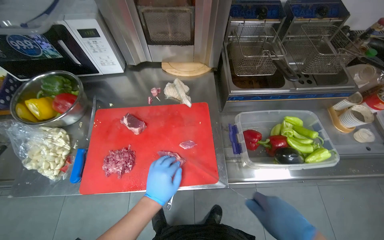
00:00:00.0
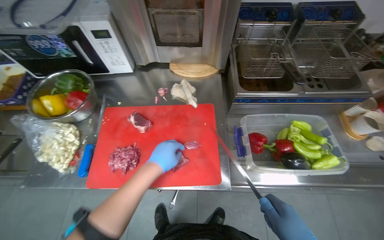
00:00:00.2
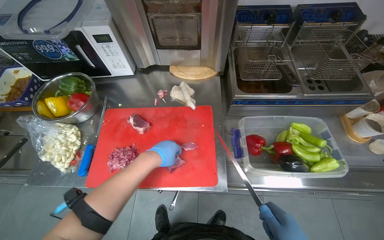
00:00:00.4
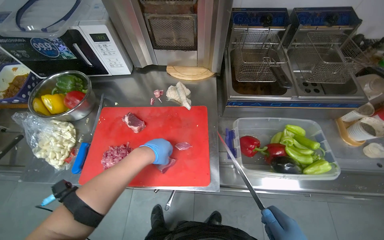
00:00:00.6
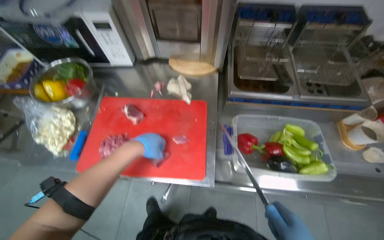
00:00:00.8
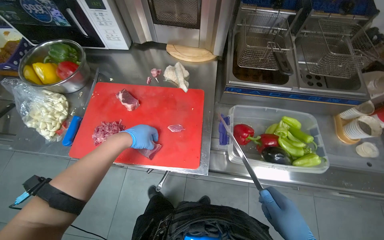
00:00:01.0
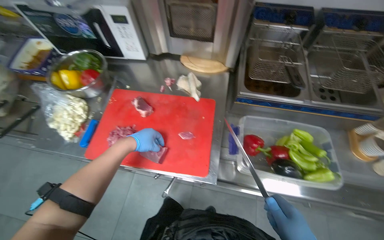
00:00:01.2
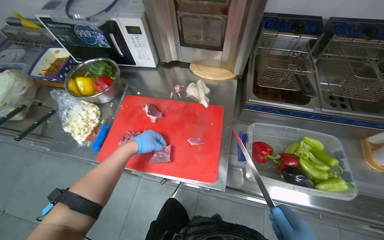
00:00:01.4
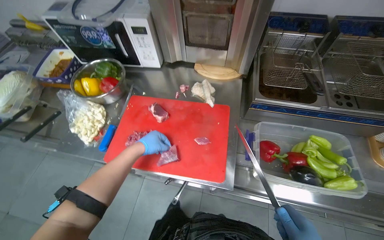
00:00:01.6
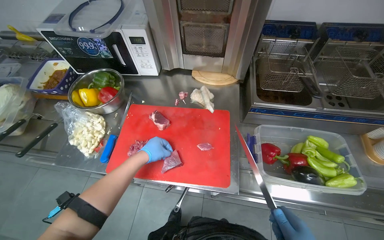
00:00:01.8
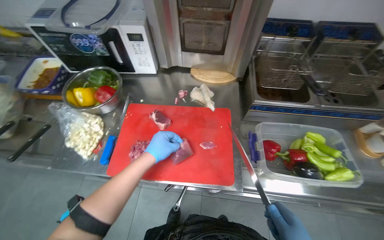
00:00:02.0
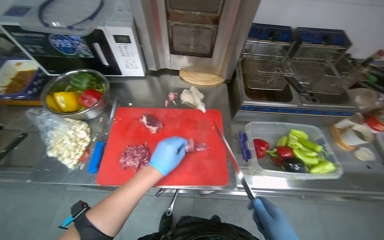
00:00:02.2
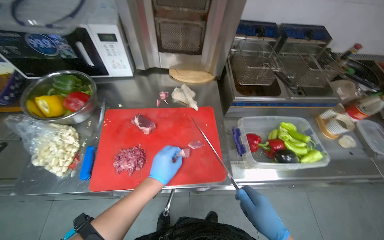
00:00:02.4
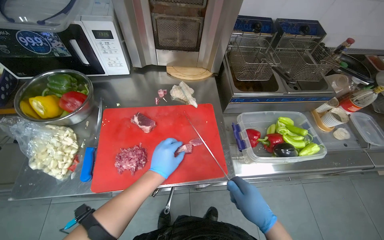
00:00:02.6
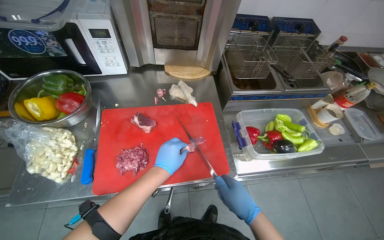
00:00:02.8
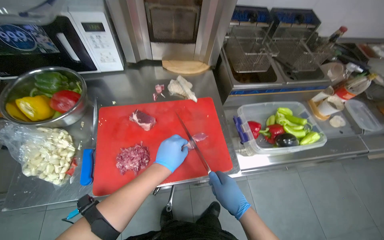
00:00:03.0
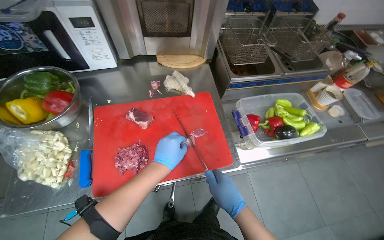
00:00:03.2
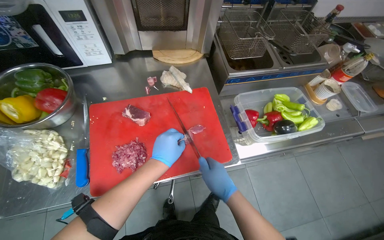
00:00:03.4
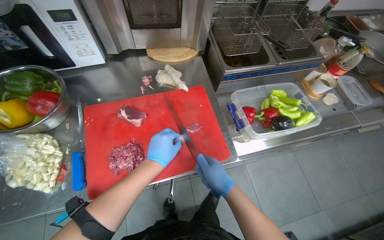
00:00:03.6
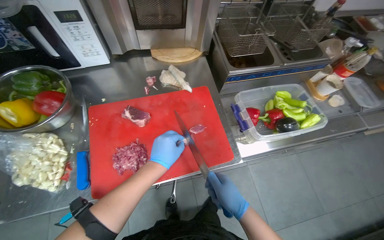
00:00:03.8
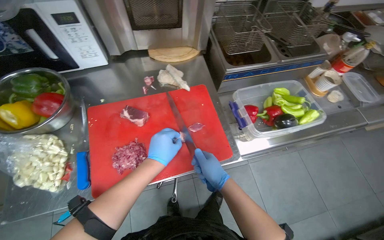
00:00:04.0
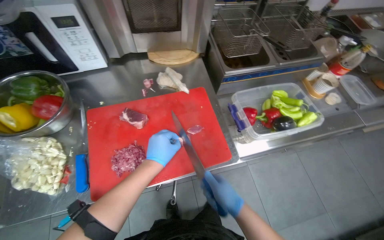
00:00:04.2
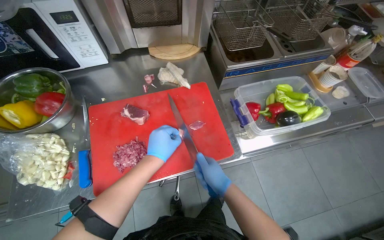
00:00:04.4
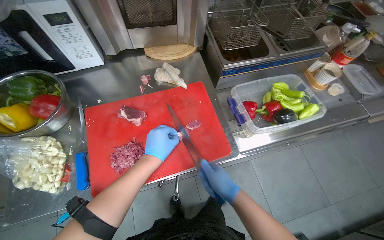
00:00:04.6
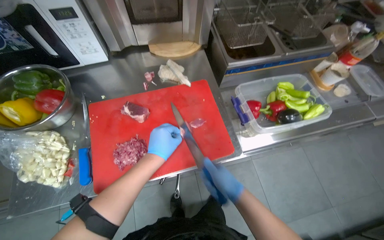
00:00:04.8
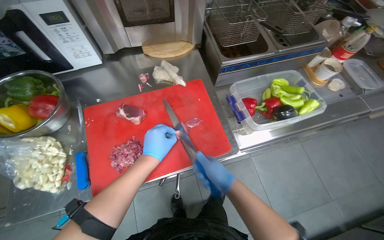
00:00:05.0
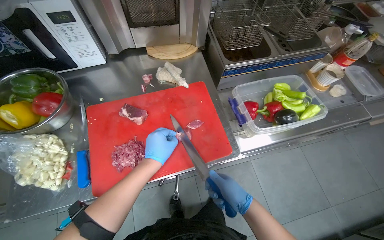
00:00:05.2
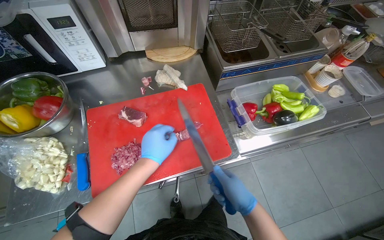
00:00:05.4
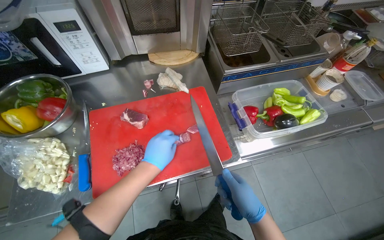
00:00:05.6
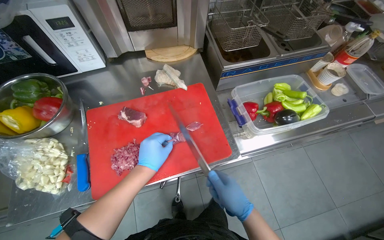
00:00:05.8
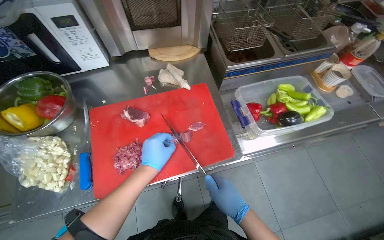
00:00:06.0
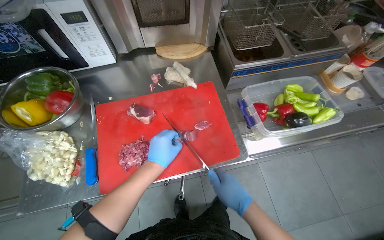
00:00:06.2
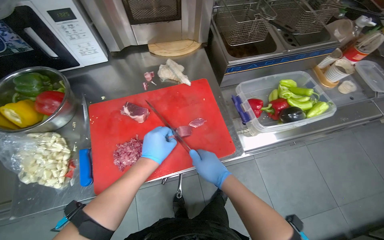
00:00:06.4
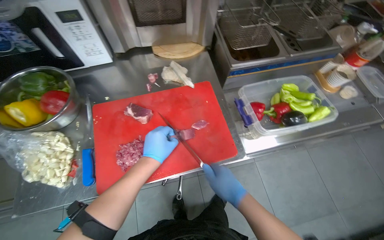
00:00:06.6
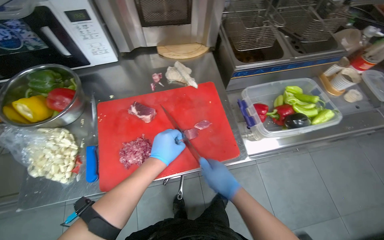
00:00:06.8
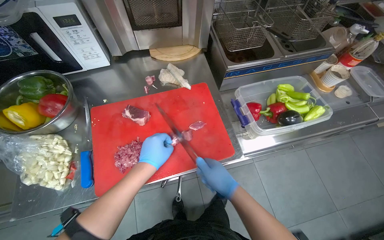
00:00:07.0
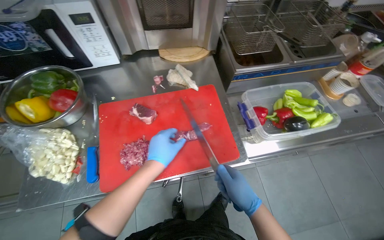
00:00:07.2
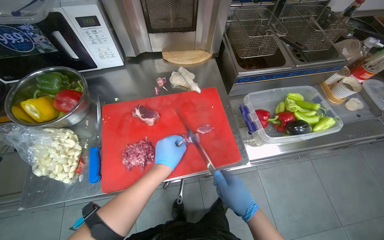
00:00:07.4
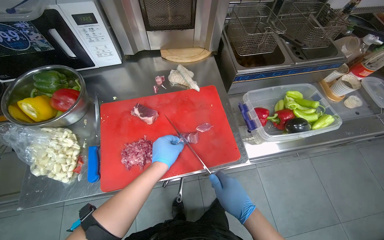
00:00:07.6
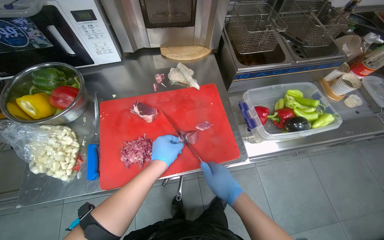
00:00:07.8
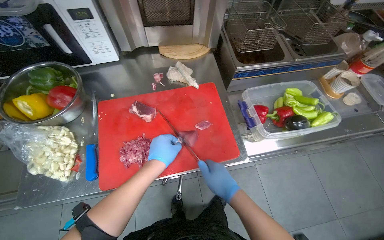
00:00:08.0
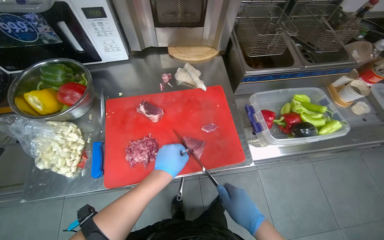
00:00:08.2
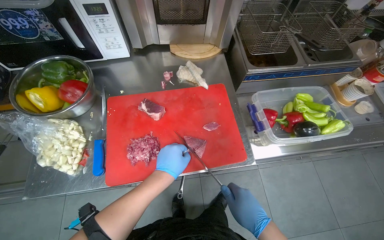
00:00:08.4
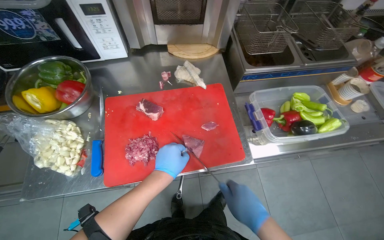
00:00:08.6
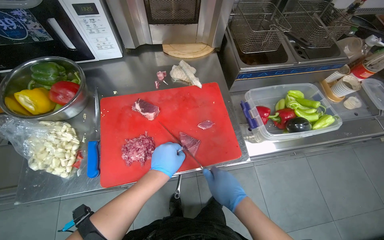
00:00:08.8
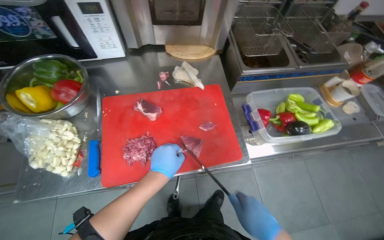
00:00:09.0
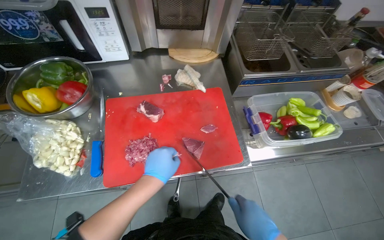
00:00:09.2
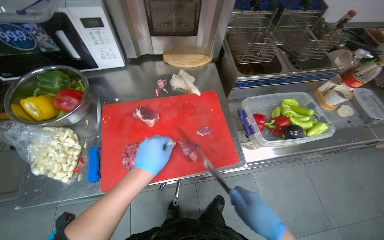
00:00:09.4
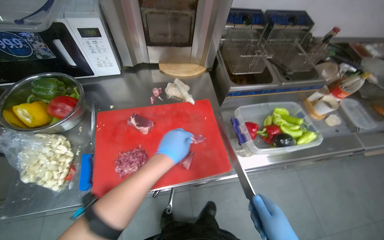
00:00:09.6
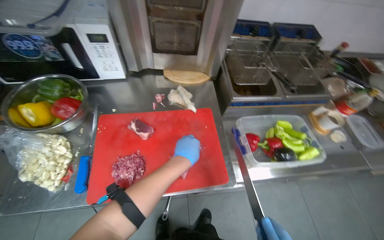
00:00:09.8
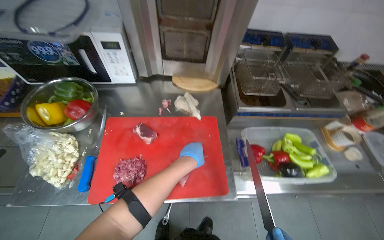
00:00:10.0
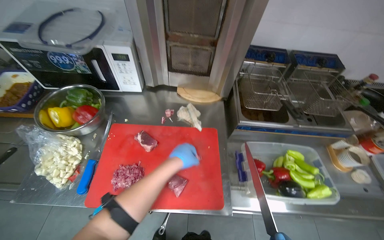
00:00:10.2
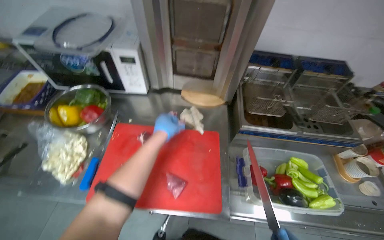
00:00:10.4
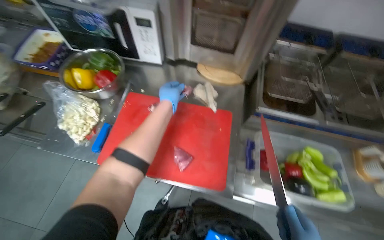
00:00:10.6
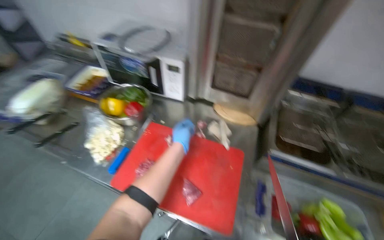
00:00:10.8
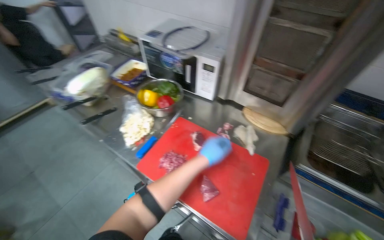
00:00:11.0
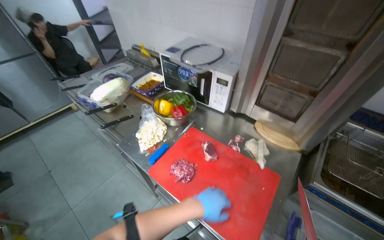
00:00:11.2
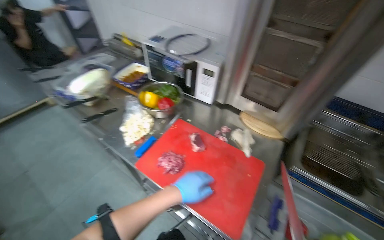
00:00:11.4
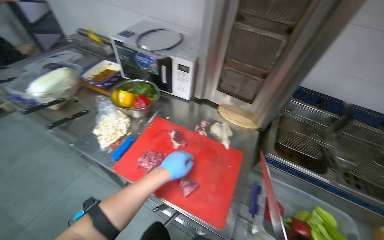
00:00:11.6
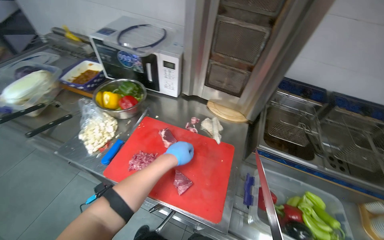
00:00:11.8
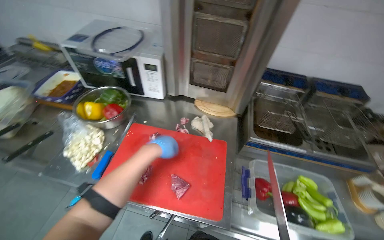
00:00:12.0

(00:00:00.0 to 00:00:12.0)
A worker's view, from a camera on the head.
Job: preparing food.
The whole recording: Slicing and dicing meat on board. The worker slices and dices meat on a red cutting board.
00:00:00.0 - 00:00:01.6: The left hand shifts roughly 10 cm up the picture.
00:00:01.6 - 00:00:03.0: The head rotates approximately 25 degrees to the right.
00:00:03.0 - 00:00:09.0: The hands stay close to where they were, moving slightly.
00:00:09.0 - 00:00:10.4: The view tilts about 10 degrees upward. The left hand is displaced up the picture by about 20 cm.

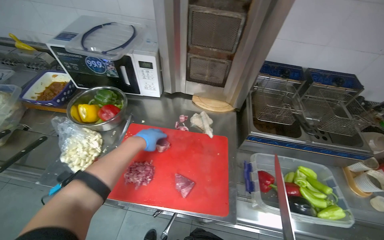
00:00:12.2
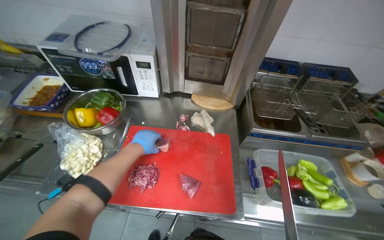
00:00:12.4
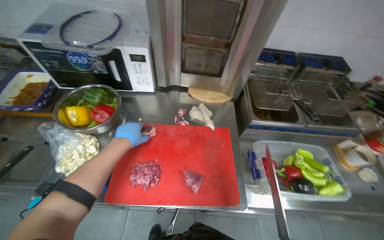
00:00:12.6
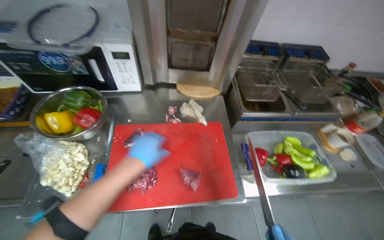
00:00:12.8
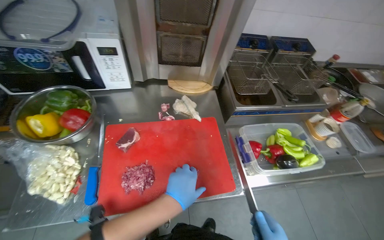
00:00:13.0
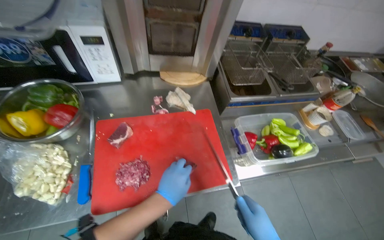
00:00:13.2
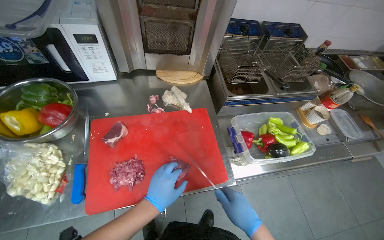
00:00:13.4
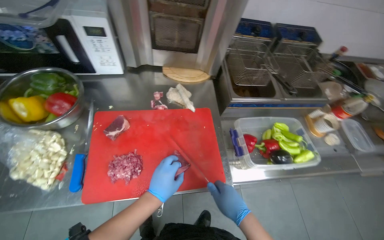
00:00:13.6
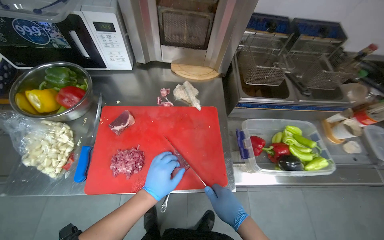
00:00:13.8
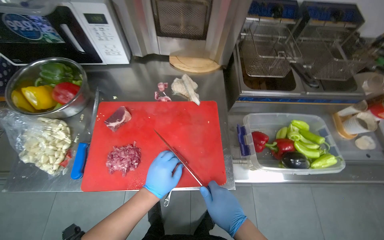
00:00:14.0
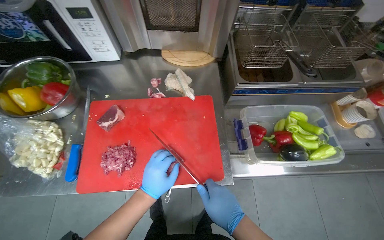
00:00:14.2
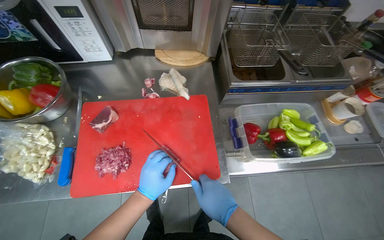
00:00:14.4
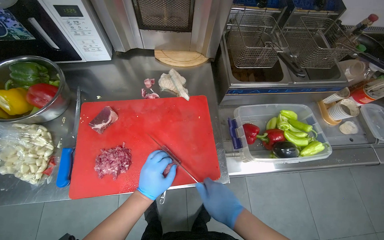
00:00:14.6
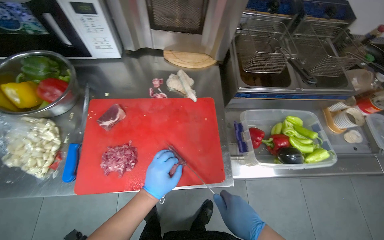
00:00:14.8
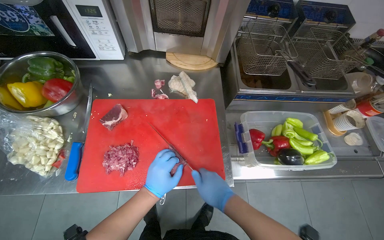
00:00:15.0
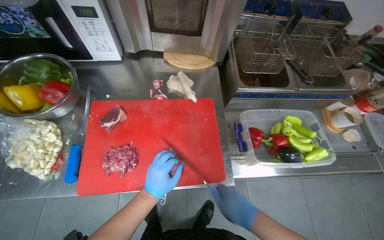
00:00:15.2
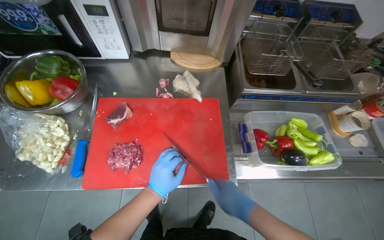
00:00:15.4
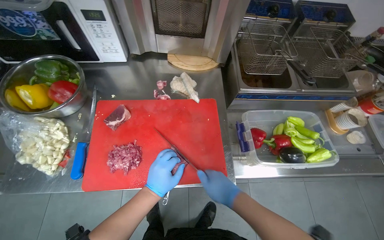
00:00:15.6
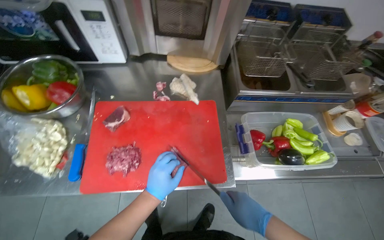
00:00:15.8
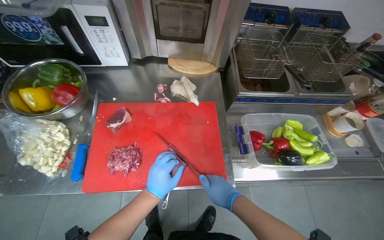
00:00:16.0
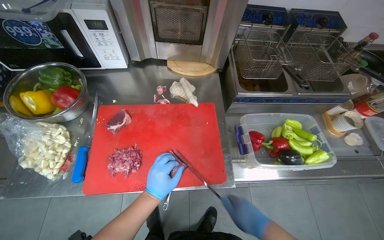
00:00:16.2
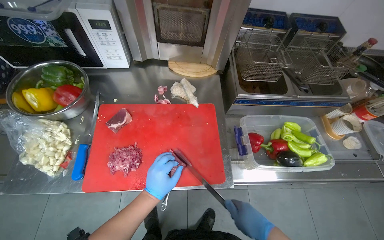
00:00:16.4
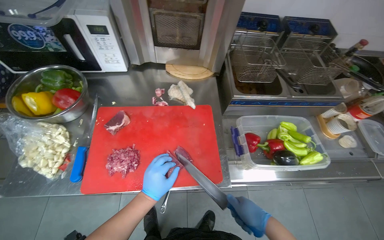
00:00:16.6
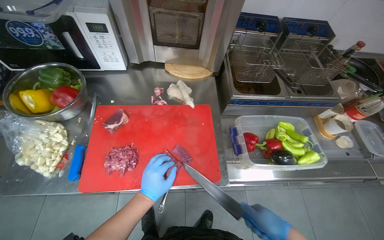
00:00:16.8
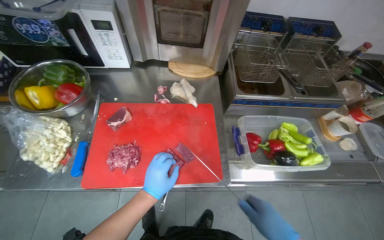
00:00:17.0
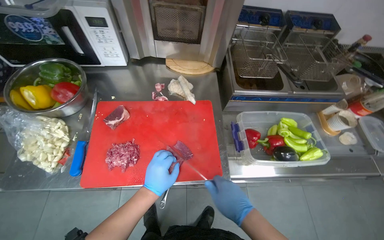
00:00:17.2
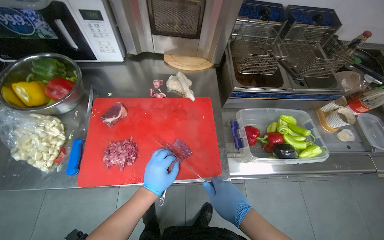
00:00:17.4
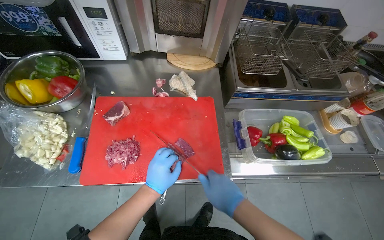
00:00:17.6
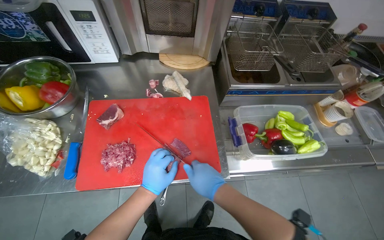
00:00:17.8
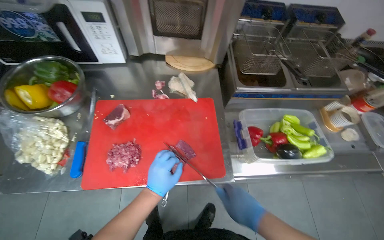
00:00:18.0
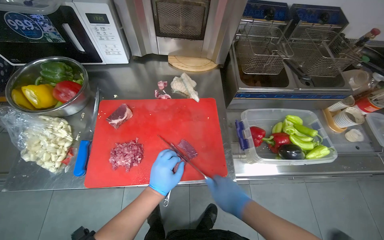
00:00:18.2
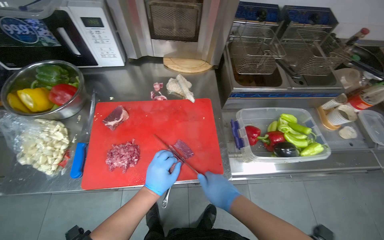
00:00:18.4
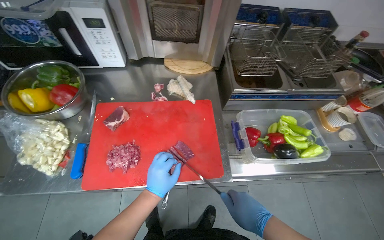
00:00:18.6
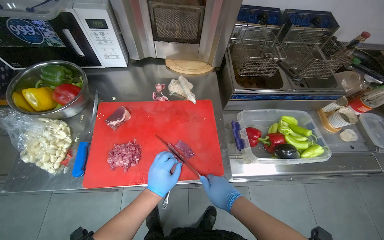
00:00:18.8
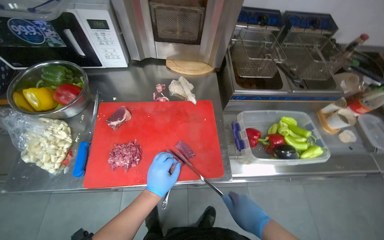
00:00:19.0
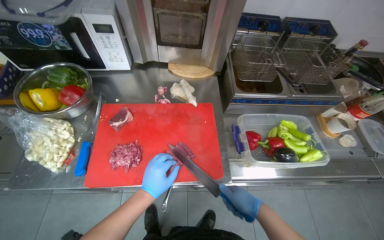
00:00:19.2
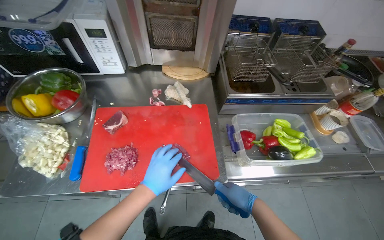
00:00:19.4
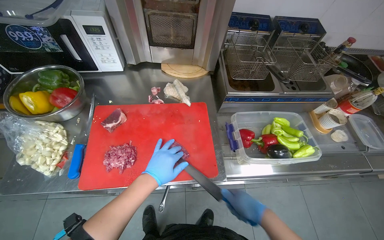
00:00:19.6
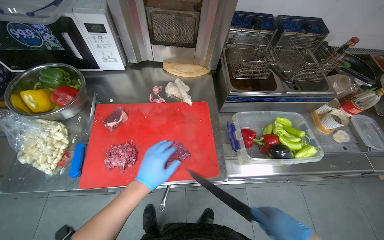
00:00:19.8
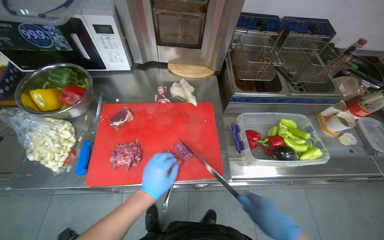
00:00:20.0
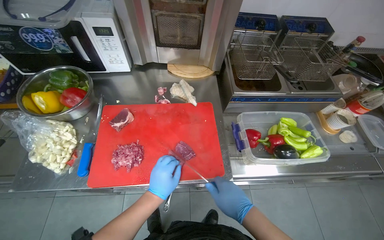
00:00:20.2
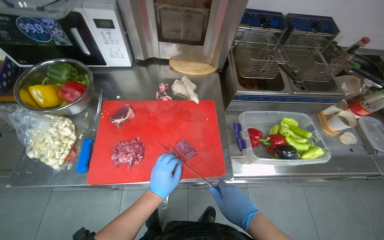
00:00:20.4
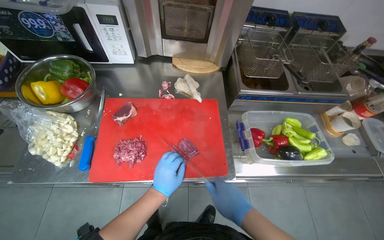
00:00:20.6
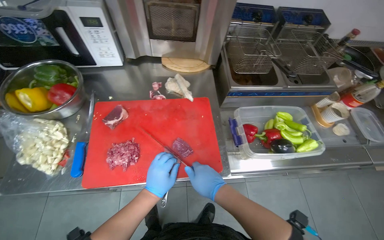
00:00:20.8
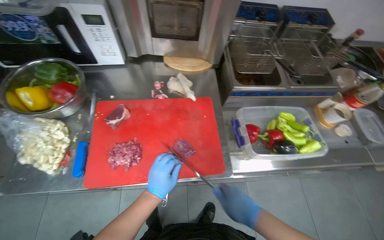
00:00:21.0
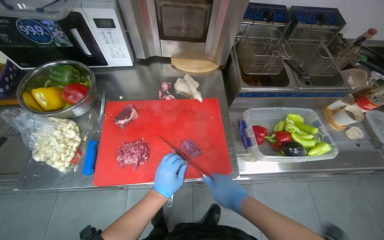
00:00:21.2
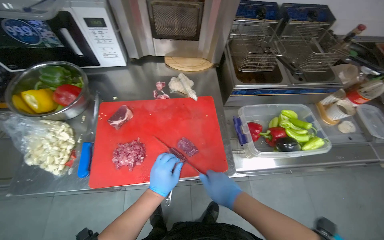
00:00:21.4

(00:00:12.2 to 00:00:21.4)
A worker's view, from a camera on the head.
Job: preparing food.
The whole recording: Slicing and dicing meat on board. The worker slices and dices meat on a red cutting board.
00:00:12.2 - 00:00:13.8: The left hand goes approximately 20 cm down the picture and to the right.
00:00:13.8 - 00:00:15.2: The hands are busy where they are.
00:00:15.2 - 00:00:16.8: The right hand goes approximately 10 cm to the right.
00:00:16.8 - 00:00:18.4: The right hand heads to the left, covering roughly 10 cm.
00:00:18.4 - 00:00:19.8: The right hand shifts some 15 cm to the right.
00:00:19.8 - 00:00:21.4: The right hand moves to the left, about 15 cm.
